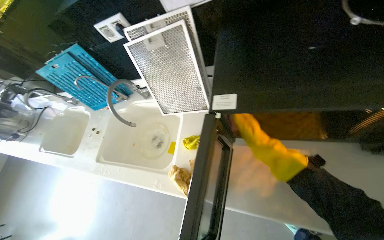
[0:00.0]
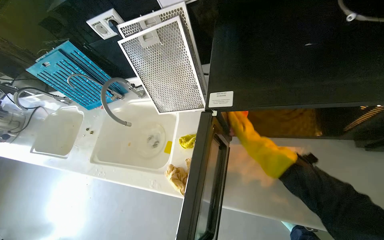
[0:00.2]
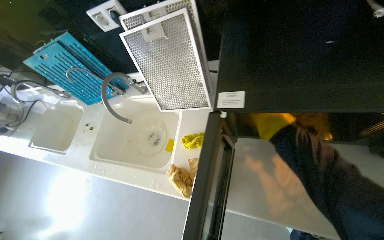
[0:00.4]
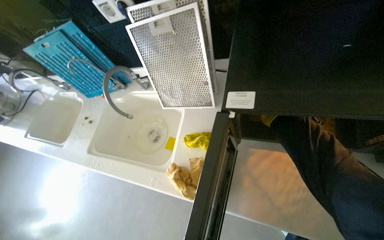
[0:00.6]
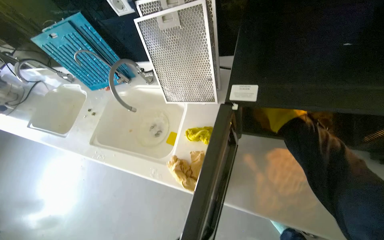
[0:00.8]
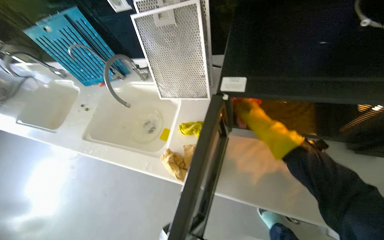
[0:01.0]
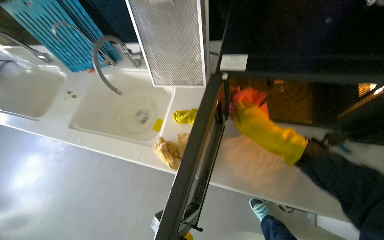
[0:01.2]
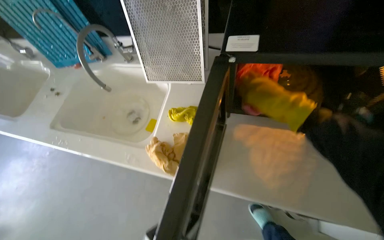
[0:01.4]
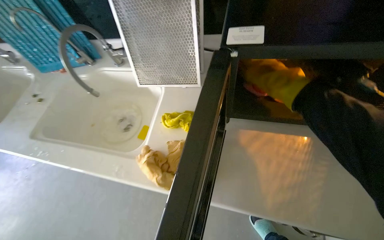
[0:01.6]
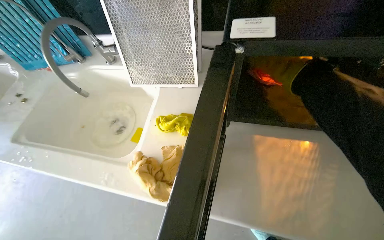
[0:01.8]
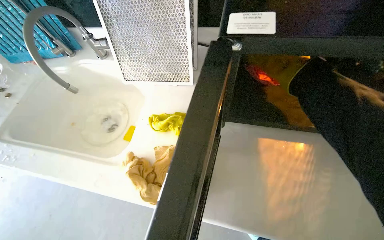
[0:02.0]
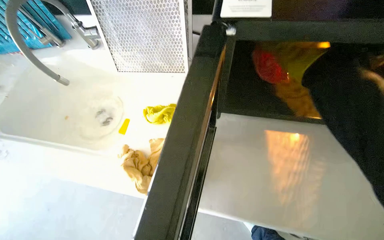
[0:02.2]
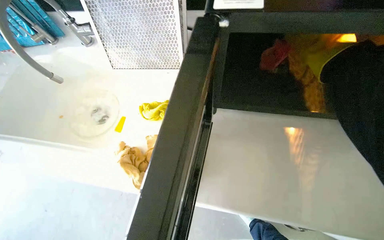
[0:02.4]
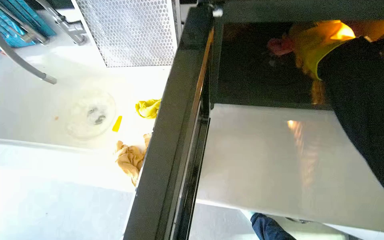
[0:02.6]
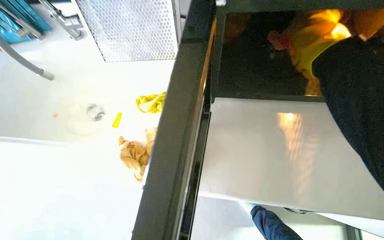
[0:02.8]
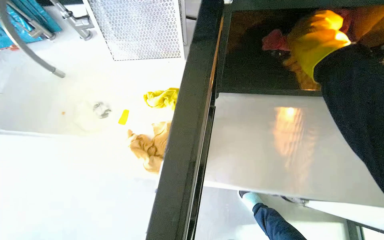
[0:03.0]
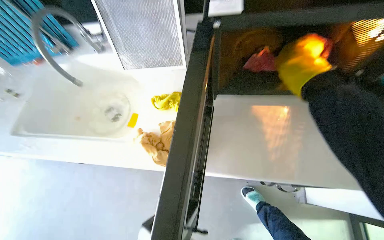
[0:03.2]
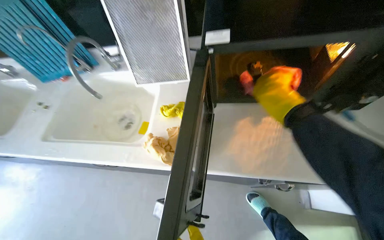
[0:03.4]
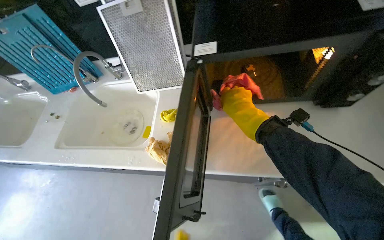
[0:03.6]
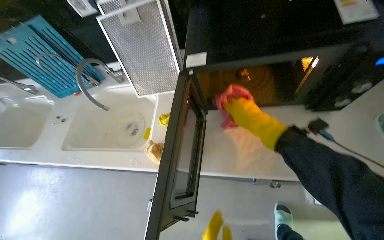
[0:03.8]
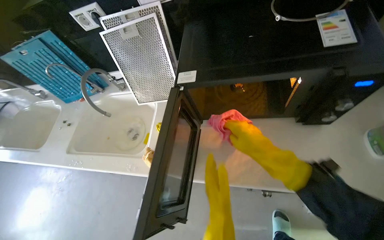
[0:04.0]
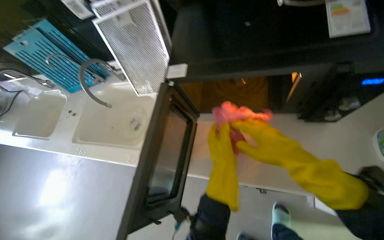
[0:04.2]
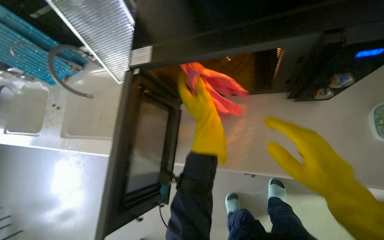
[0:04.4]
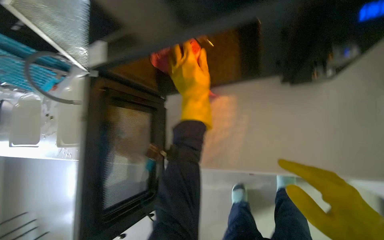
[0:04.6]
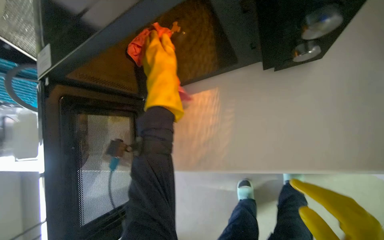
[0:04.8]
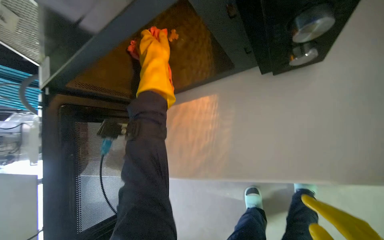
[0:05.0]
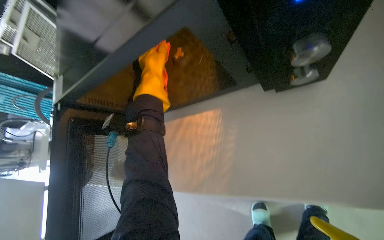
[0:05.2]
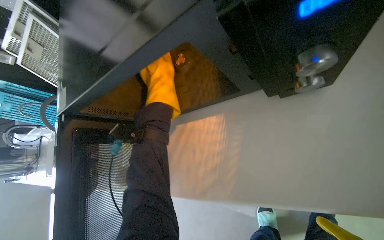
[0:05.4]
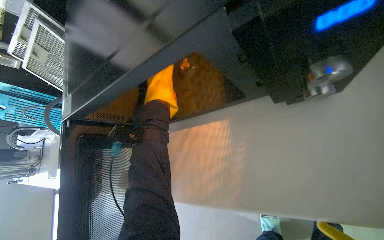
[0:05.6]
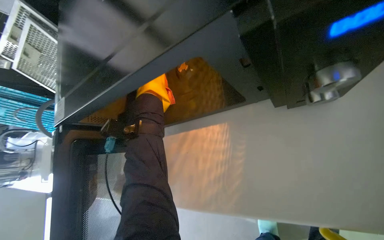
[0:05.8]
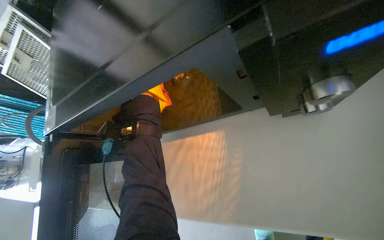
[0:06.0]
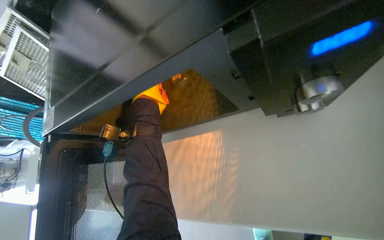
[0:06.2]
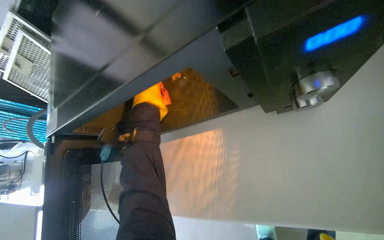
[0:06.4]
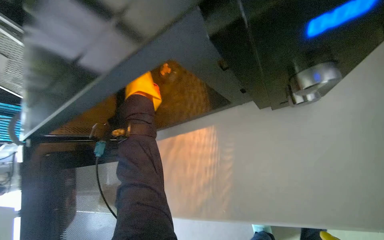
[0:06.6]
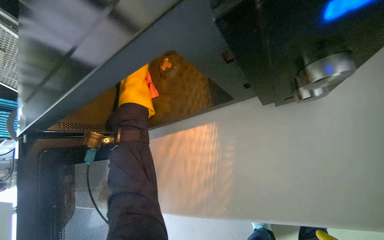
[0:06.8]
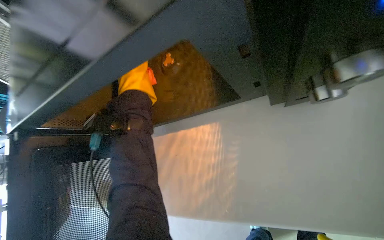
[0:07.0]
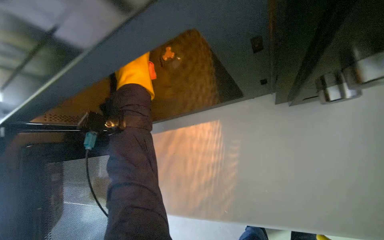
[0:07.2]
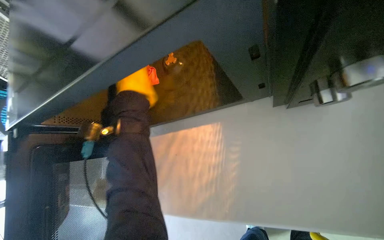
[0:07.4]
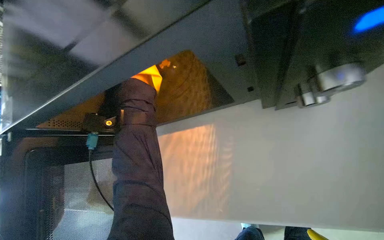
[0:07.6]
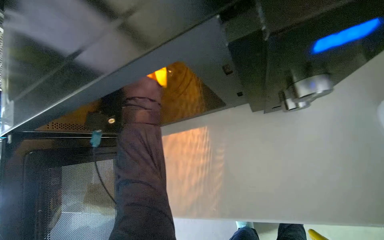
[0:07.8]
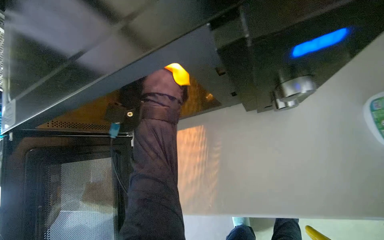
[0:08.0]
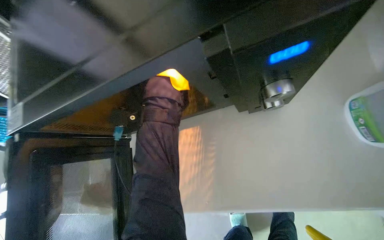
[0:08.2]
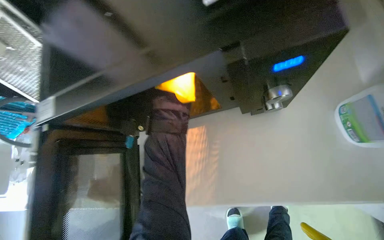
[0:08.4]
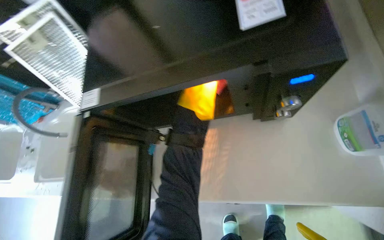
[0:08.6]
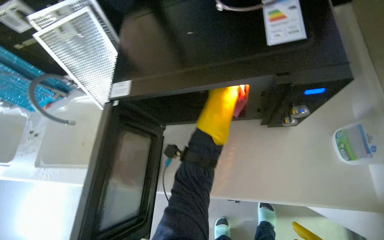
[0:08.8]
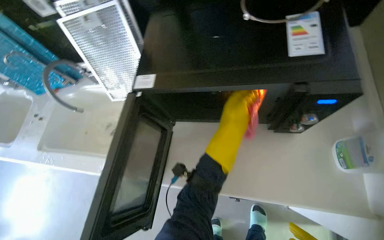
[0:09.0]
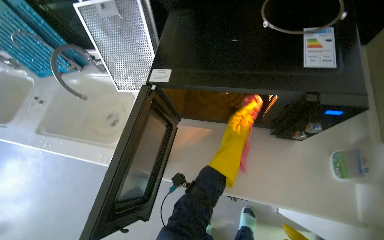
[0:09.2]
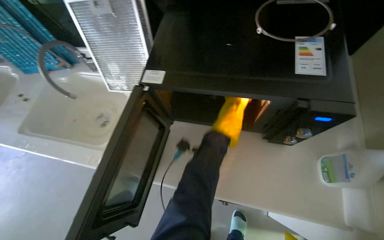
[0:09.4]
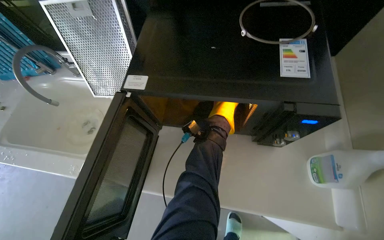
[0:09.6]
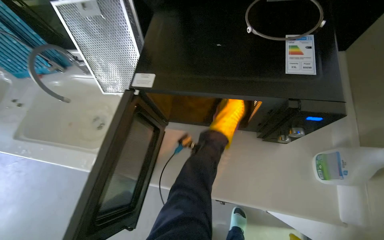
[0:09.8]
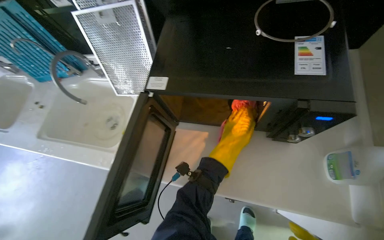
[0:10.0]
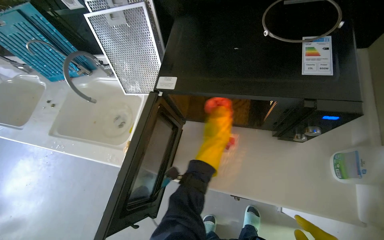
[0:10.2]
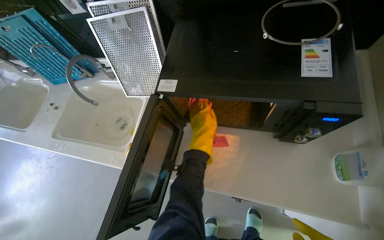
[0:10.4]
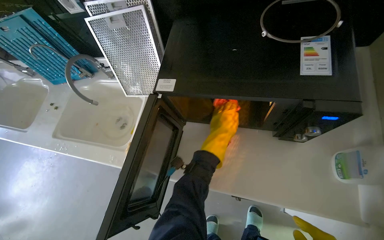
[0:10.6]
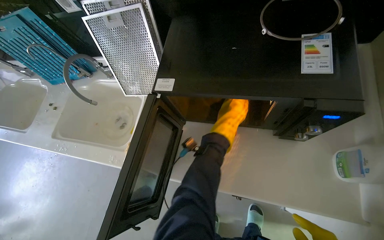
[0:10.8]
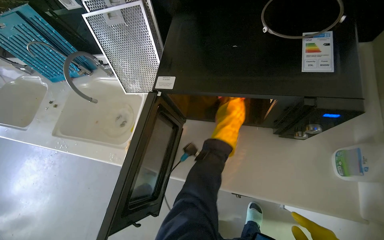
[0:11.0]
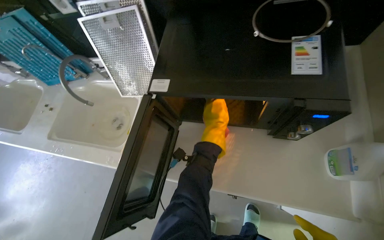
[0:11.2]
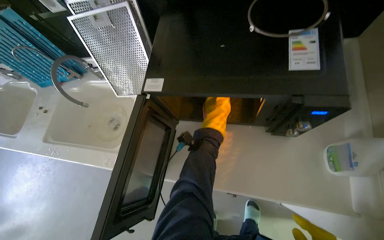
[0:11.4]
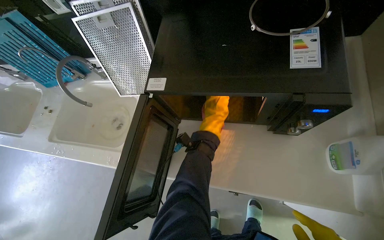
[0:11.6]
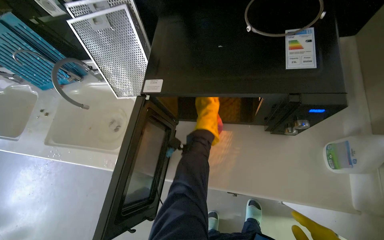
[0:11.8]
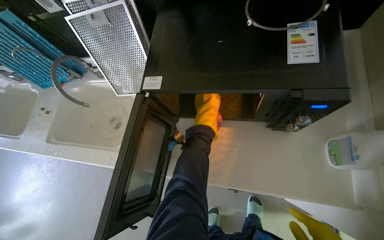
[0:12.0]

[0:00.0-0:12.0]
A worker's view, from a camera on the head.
Job: cleaning kitchen.
The whole recording: Cleaning kitchen sinks and microwave. The worker disassembles microwave parts, sprays the microwave and sinks, and scrubs the sinks.
0.0 to 1.6 s: The right hand heads up the picture, covering roughly 10 cm.
7.6 to 9.0 s: The left hand goes some 30 cm nearer to the camera, down the picture and to the right.
9.0 to 10.4 s: The left hand shifts some 10 cm to the left.
10.4 to 12.0 s: The left hand swings nearer and farther, approximately 15 cm each way, with 2 reversals.

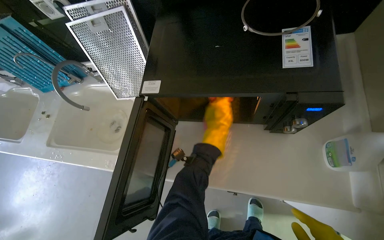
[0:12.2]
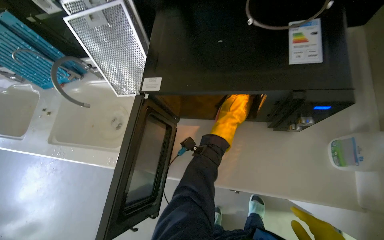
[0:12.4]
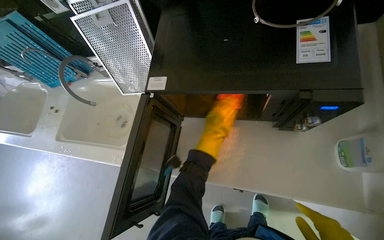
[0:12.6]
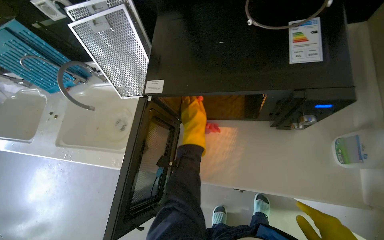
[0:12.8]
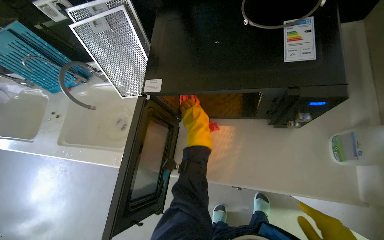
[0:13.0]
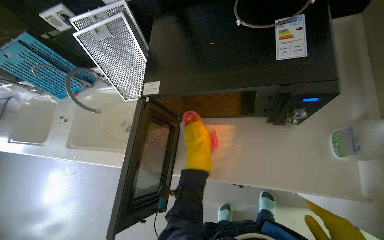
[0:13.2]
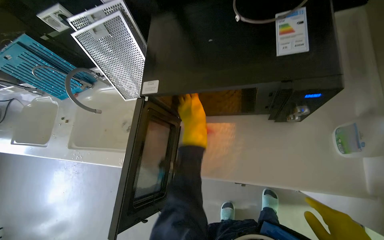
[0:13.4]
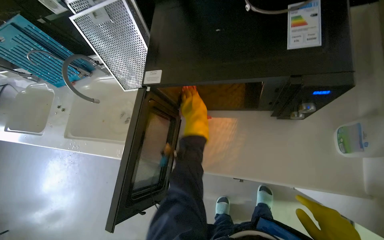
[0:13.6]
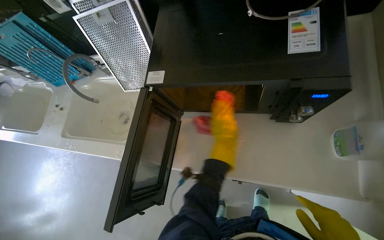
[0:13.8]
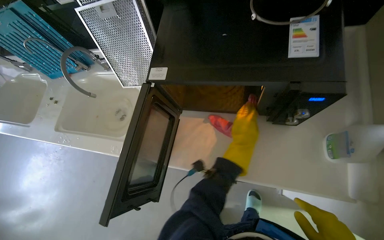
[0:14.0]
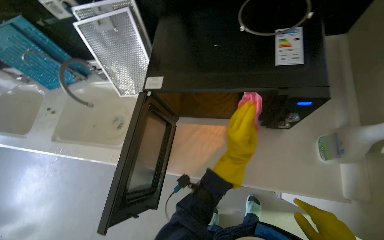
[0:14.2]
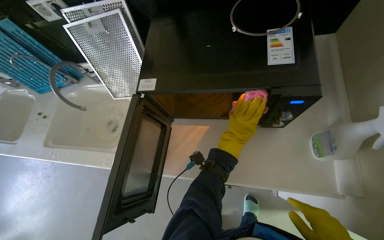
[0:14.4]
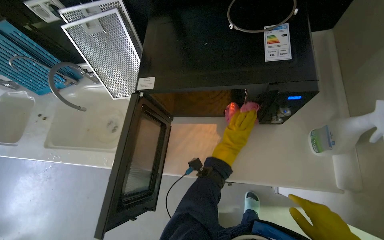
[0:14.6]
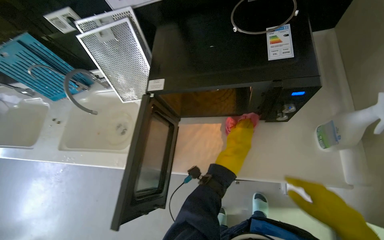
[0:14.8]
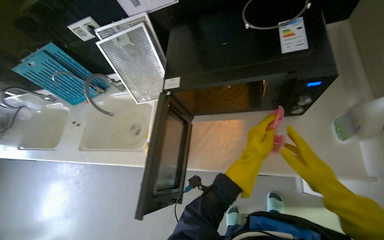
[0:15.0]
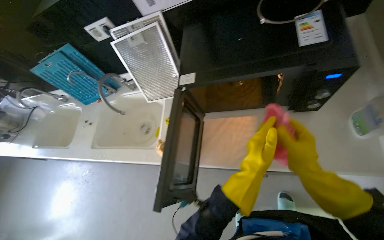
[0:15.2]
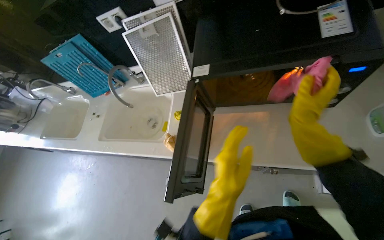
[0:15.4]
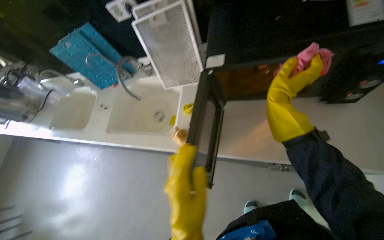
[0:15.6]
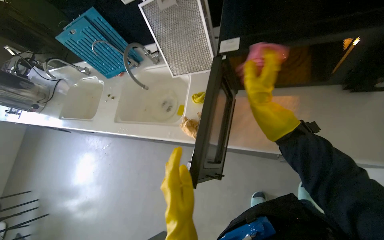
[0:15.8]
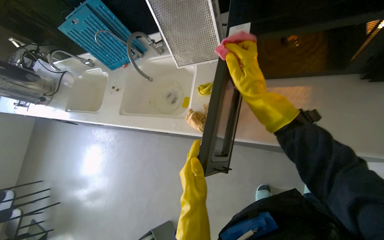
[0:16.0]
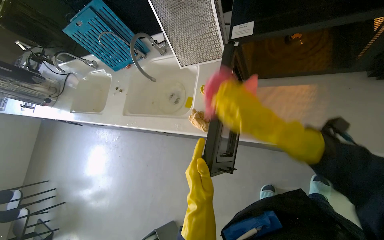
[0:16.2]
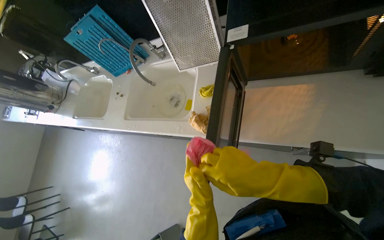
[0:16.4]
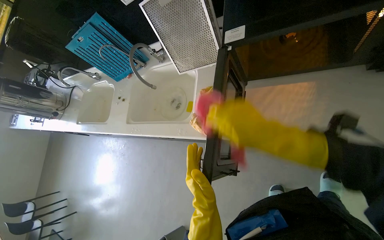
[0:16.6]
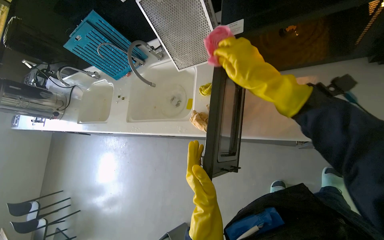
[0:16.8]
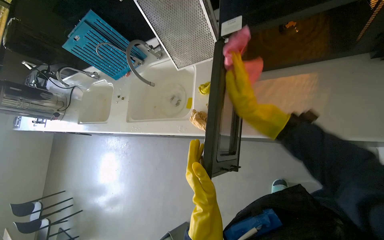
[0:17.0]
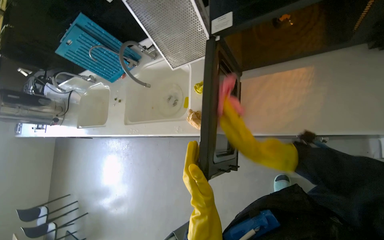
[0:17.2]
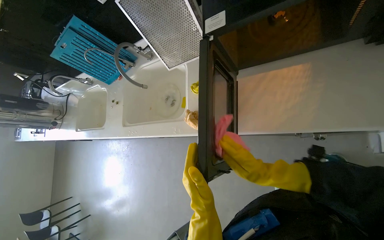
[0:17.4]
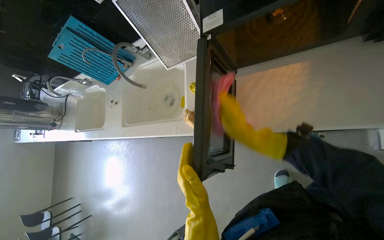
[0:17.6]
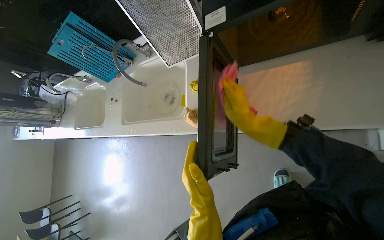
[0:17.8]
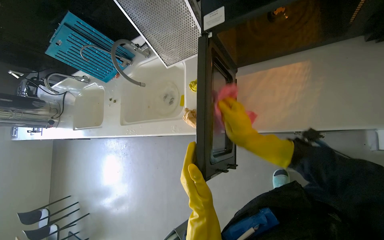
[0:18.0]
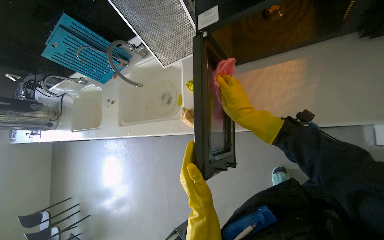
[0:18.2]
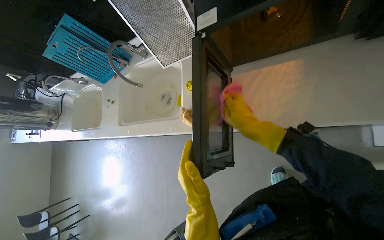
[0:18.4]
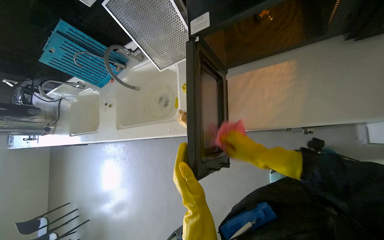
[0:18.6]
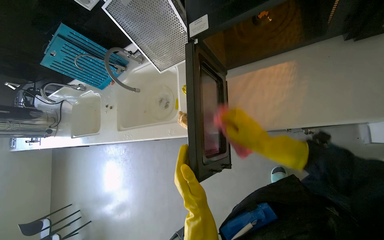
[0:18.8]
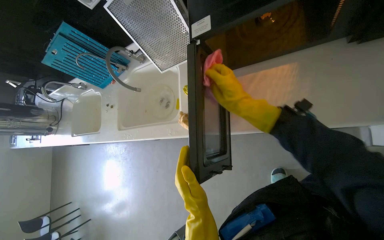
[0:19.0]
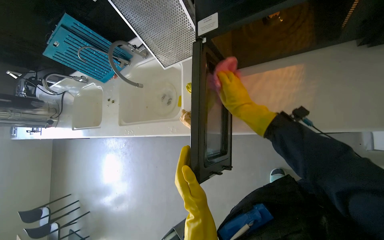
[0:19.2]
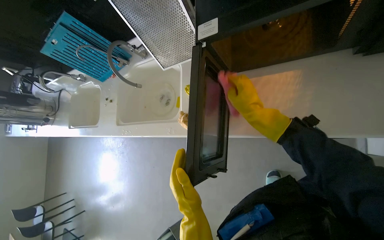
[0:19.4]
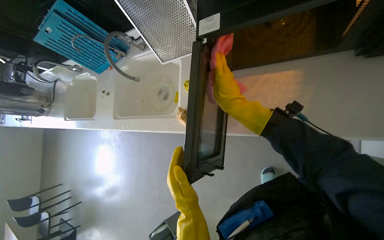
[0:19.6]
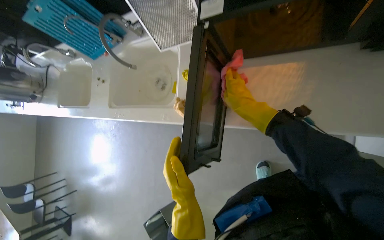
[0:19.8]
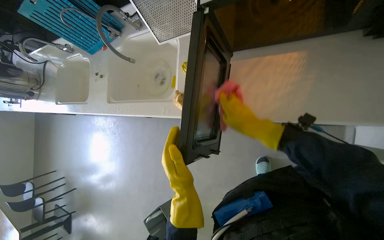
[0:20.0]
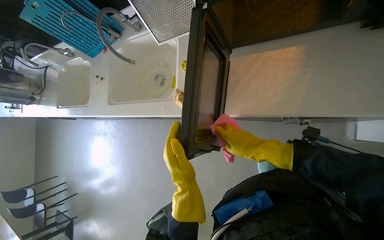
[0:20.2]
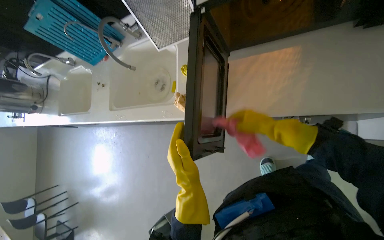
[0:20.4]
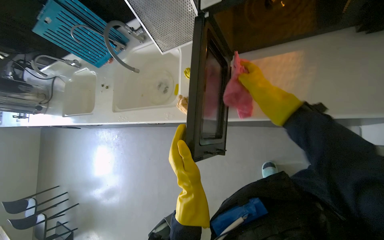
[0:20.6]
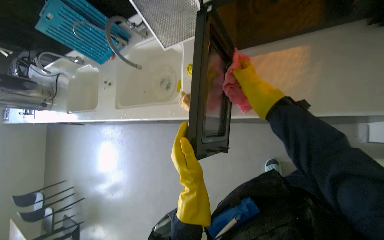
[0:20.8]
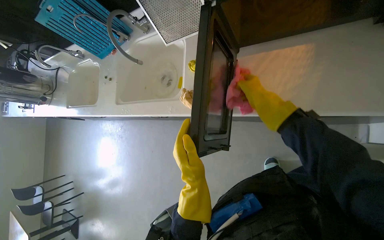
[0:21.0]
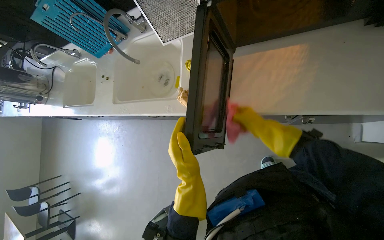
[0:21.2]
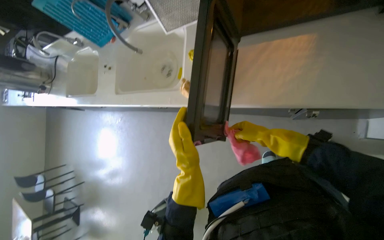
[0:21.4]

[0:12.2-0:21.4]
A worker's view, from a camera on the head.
Job: cleaning kitchen.
The whole recording: Cleaning kitchen sinks and microwave. The worker disassembles microwave parts, sprays the microwave and sinks, and scrubs the sinks.
12.2 to 13.8 s: The left hand travels nearer to the camera and back again, about 5 cm each way.
15.2 to 16.8 s: The right hand moves up and down the picture over some 20 cm, changing direction 2 times. Meanwhile the left hand travels to the left and down the picture by some 30 cm.
16.8 to 18.4 s: The right hand swings up and down the picture, approximately 25 cm each way, with 3 reversals.
19.8 to 21.4 s: The right hand moves up and down the picture over about 20 cm, changing direction 2 times.
